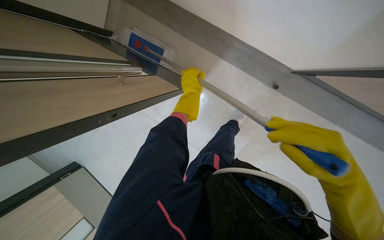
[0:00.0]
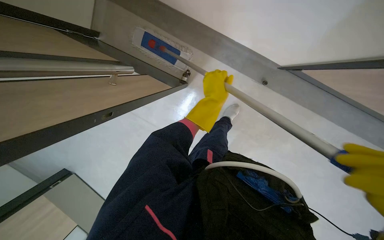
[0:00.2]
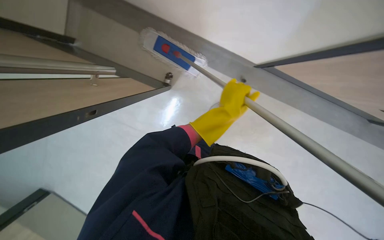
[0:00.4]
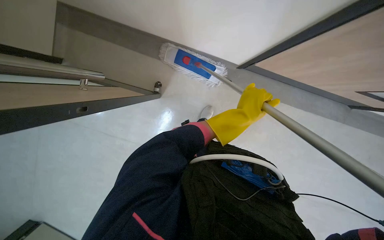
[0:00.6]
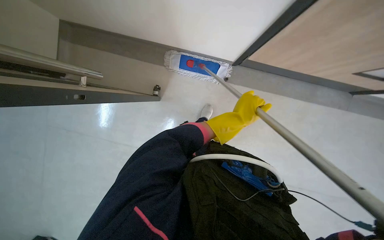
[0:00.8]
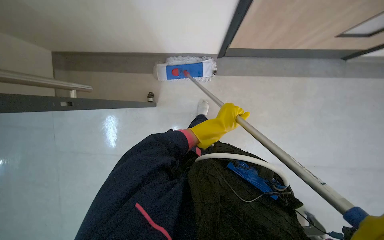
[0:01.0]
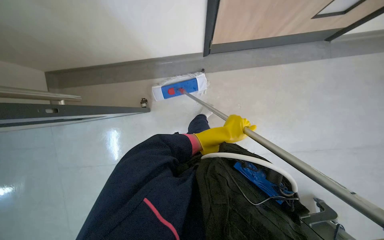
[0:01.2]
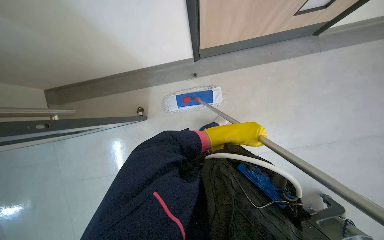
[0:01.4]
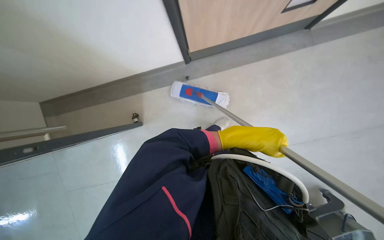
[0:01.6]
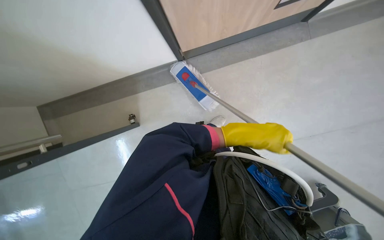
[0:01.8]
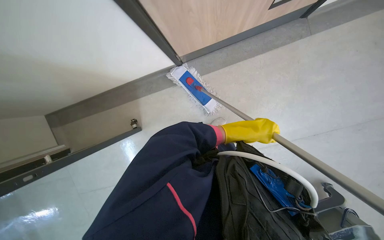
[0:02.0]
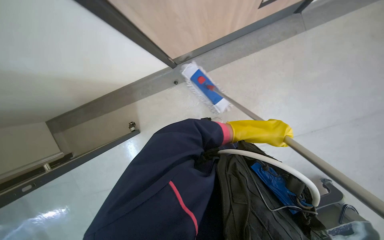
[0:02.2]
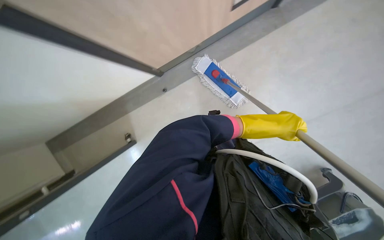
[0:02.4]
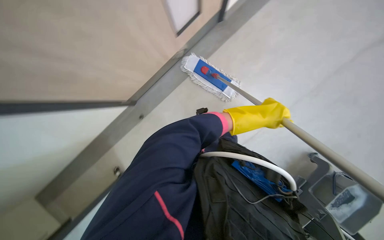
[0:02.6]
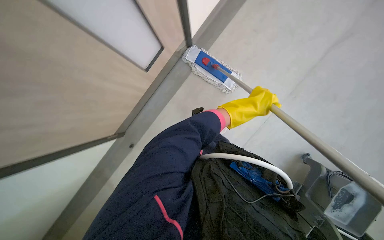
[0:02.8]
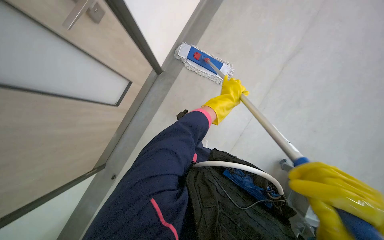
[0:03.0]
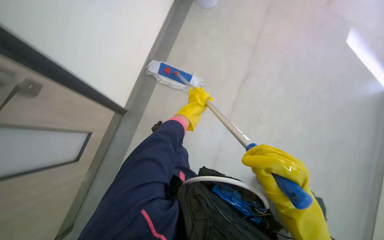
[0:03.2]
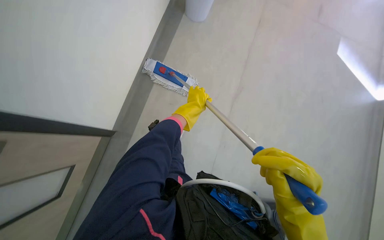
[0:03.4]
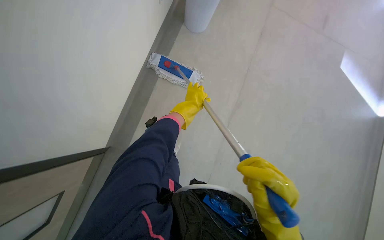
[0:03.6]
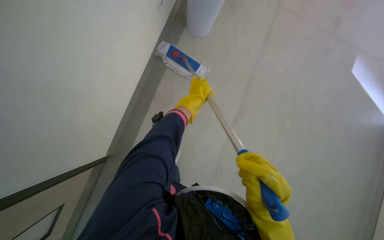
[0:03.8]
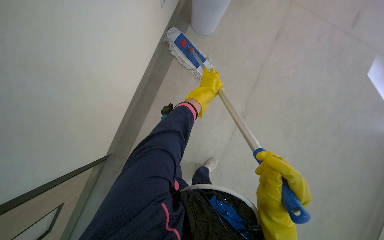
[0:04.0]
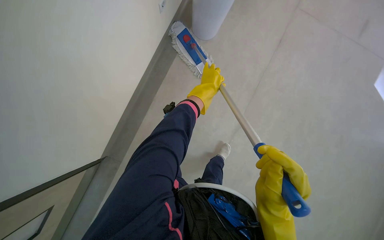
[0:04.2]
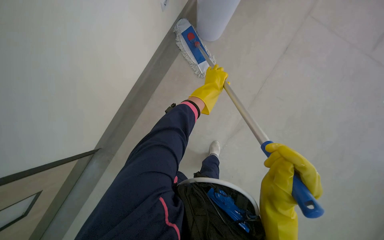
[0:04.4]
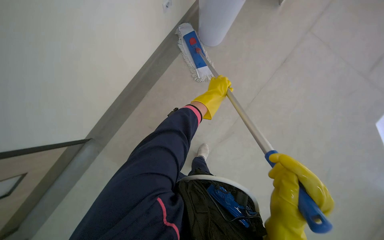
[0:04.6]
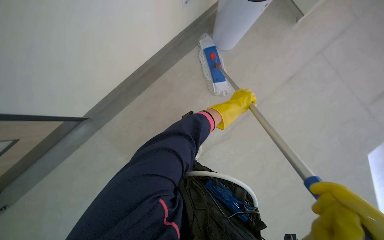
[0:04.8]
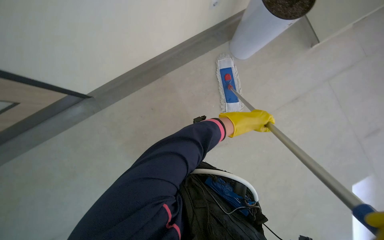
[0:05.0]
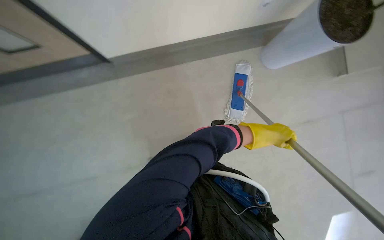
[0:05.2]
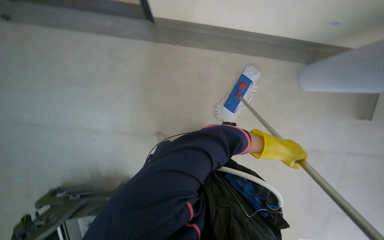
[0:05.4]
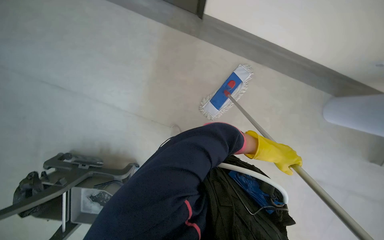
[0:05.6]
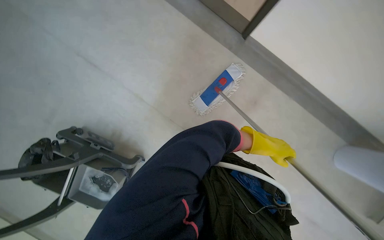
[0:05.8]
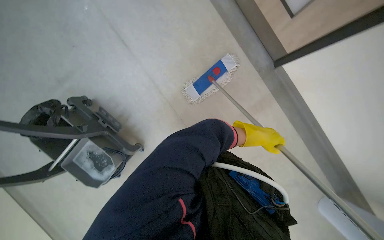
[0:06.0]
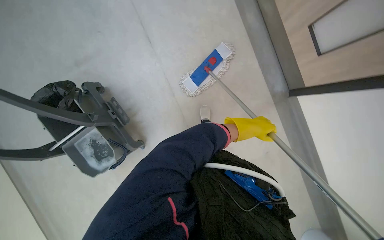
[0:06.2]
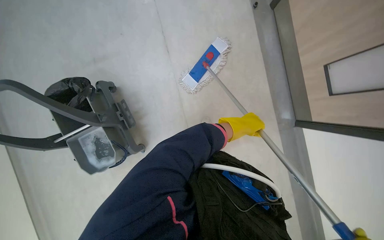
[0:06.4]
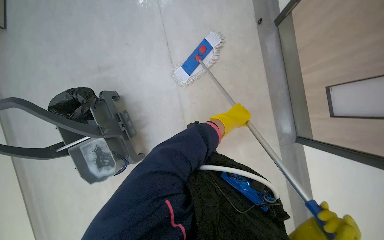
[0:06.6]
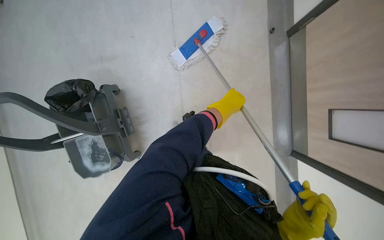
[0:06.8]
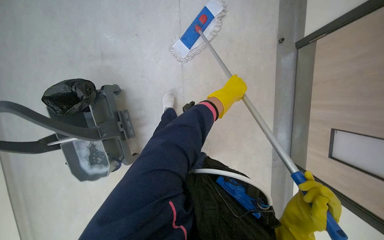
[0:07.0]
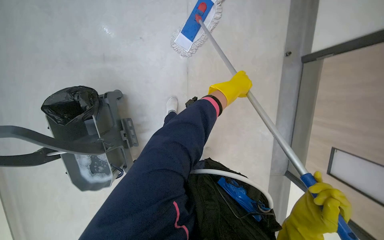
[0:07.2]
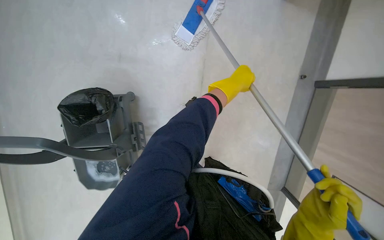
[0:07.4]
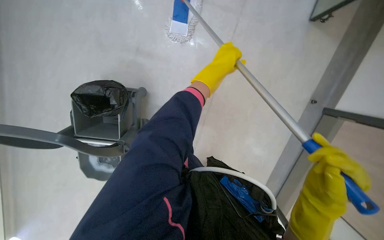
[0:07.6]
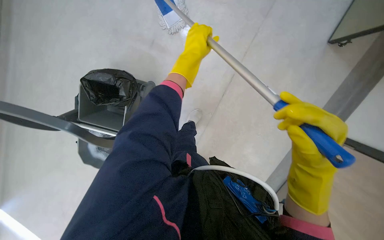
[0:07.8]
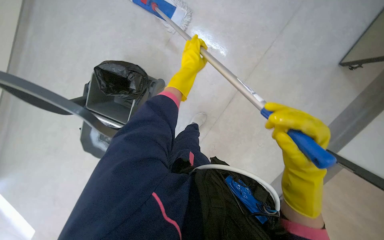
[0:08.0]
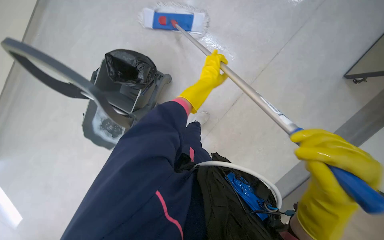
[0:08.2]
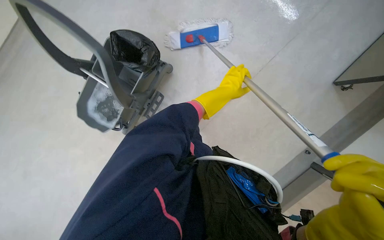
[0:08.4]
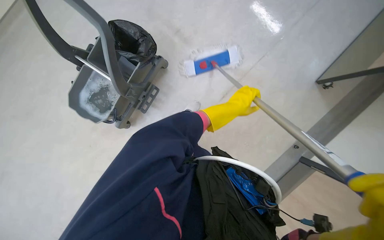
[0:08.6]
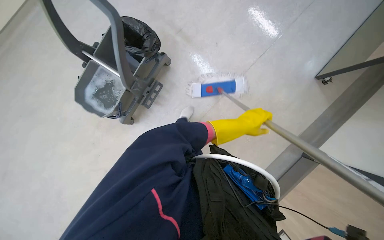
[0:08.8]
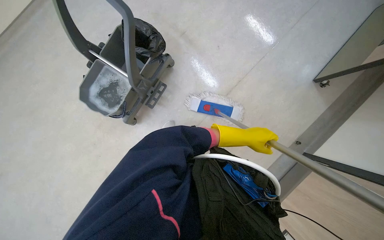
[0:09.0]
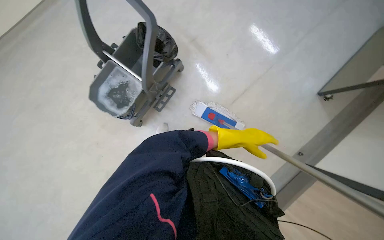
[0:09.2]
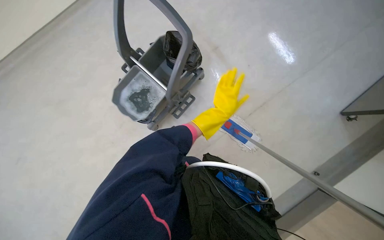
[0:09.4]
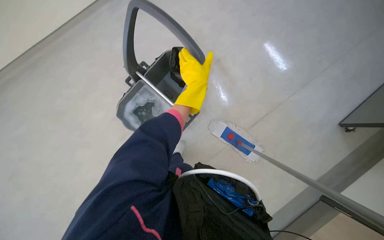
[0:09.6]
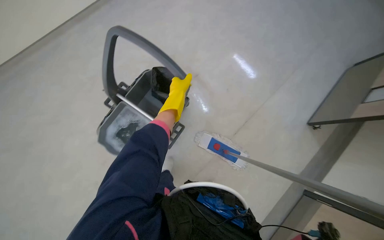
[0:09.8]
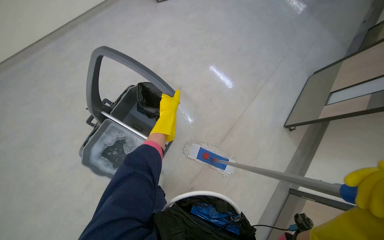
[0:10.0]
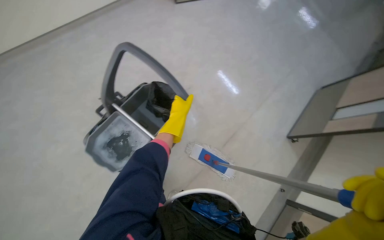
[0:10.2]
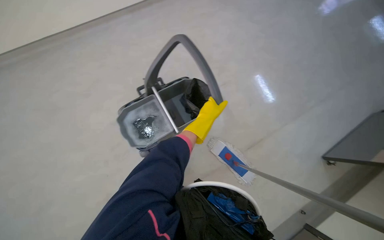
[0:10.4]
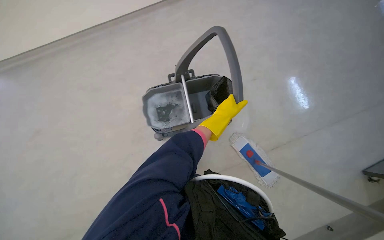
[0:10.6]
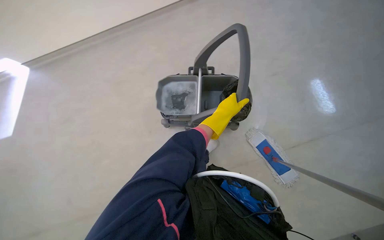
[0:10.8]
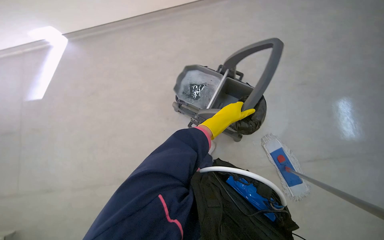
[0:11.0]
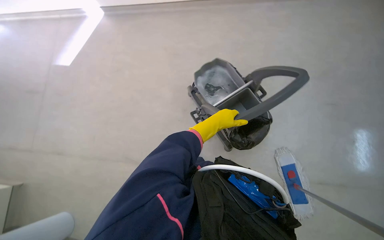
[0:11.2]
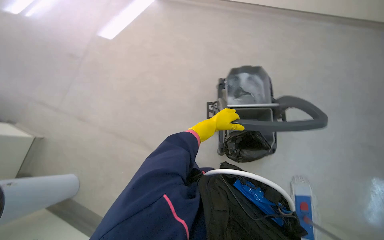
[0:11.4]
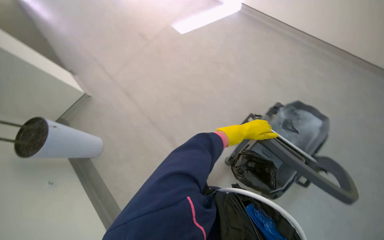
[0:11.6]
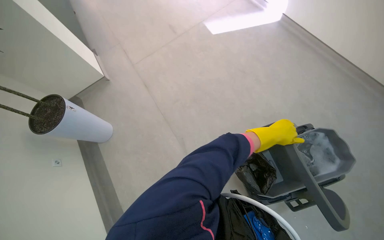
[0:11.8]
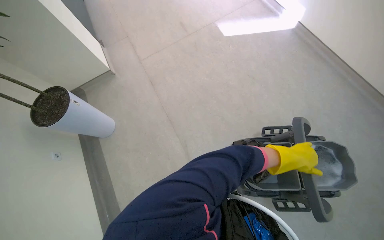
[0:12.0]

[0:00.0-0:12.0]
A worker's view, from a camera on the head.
Job: mopping floor.
The whole recording: Mopping floor with flat mop. The worker mops the floor using a flat mop and a cleaning cart.
0:01.6 to 0:03.0: The left hand is displaced up the picture by about 25 cm.
0:04.4 to 0:06.0: The wearer looks roughly 15 degrees further downward. Everything in view rotates approximately 55 degrees clockwise.
0:06.0 to 0:07.6: The head travels roughly 1 m. The wearer looks about 10 degrees further downward. Everything in view rotates roughly 50 degrees clockwise.
0:07.6 to 0:09.0: The scene turns approximately 30 degrees clockwise in the picture.
0:09.0 to 0:10.4: The wearer moves roughly 40 cm.
0:10.4 to 0:12.0: The wearer's head swings about 65 degrees to the left. The view tilts about 15 degrees downward.

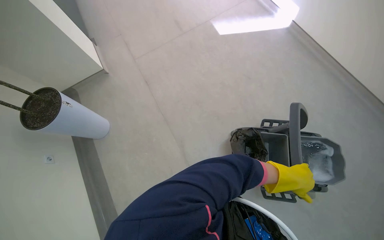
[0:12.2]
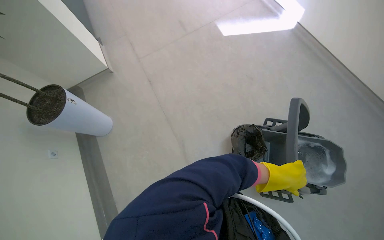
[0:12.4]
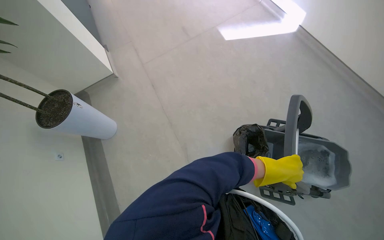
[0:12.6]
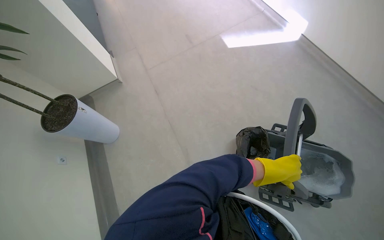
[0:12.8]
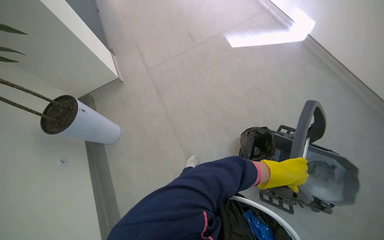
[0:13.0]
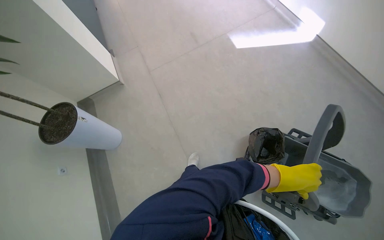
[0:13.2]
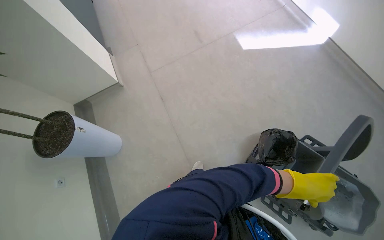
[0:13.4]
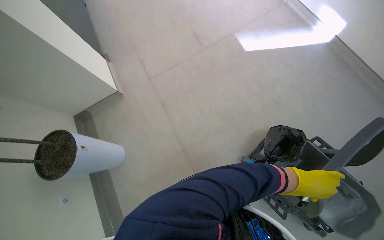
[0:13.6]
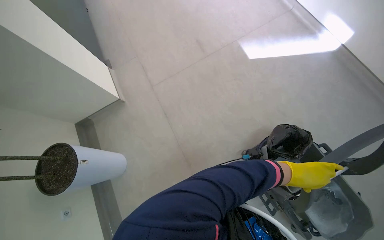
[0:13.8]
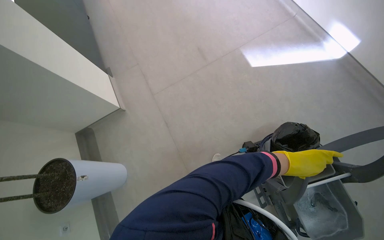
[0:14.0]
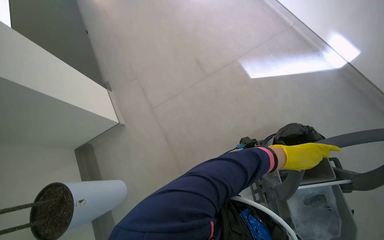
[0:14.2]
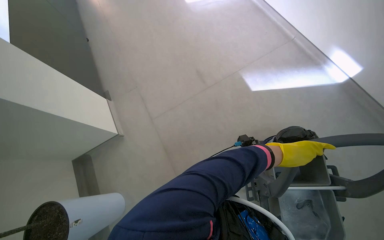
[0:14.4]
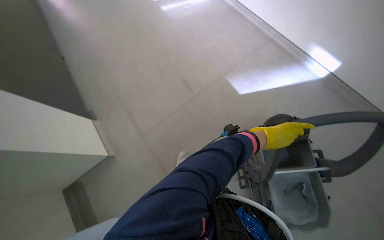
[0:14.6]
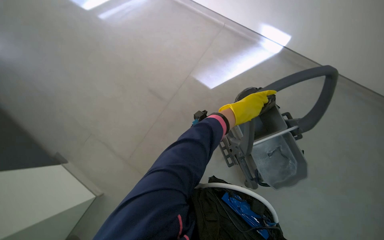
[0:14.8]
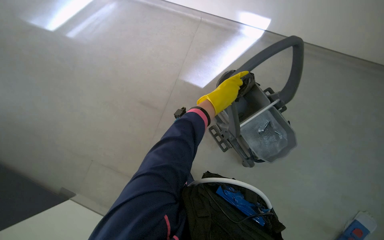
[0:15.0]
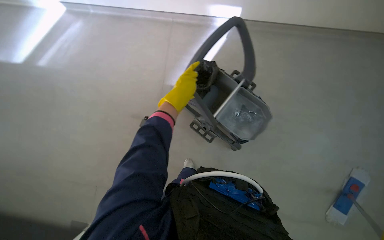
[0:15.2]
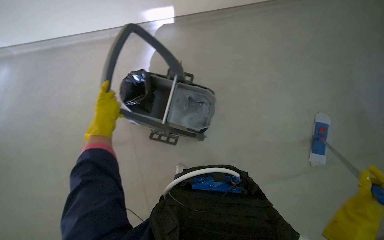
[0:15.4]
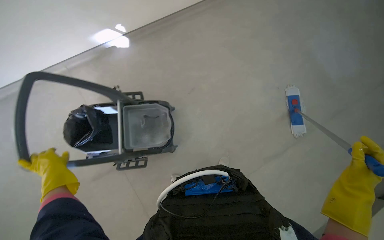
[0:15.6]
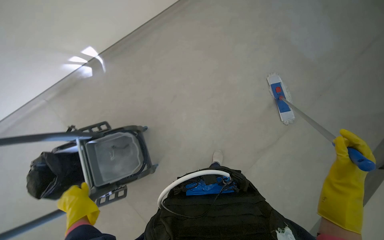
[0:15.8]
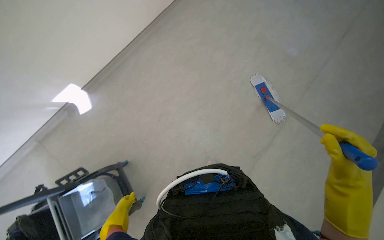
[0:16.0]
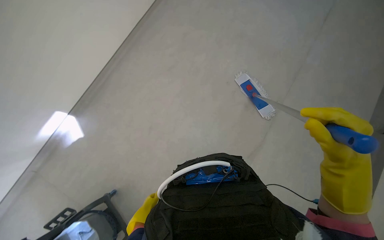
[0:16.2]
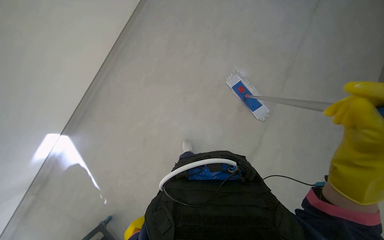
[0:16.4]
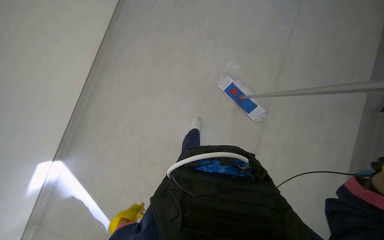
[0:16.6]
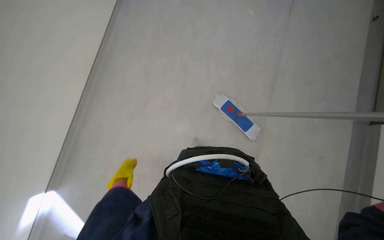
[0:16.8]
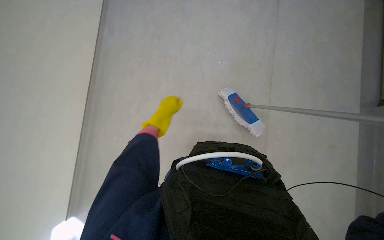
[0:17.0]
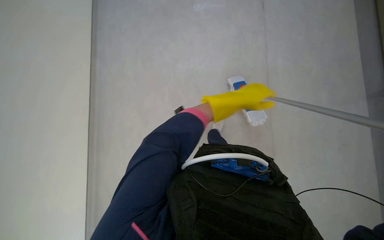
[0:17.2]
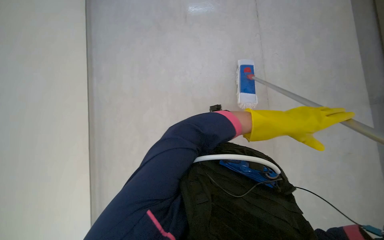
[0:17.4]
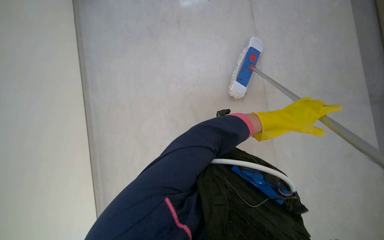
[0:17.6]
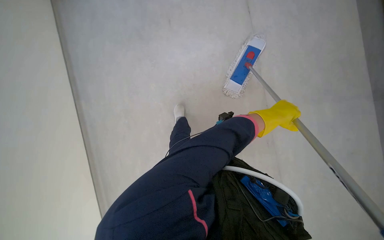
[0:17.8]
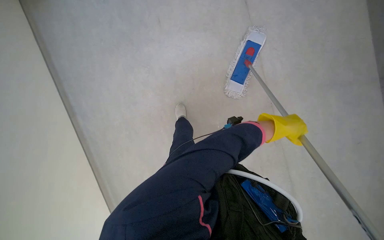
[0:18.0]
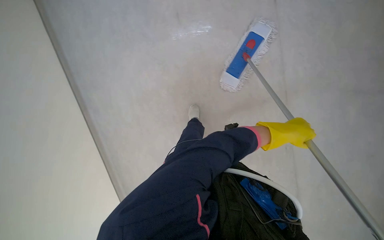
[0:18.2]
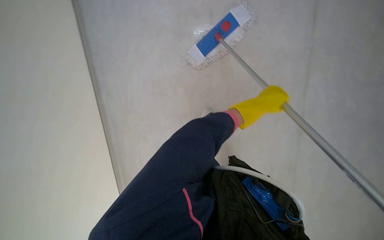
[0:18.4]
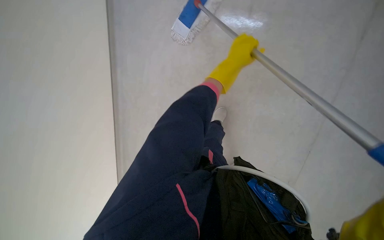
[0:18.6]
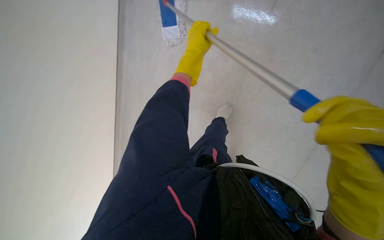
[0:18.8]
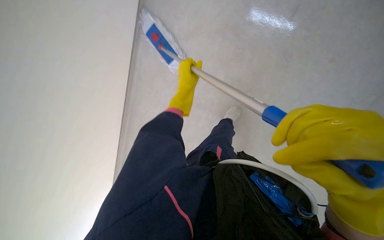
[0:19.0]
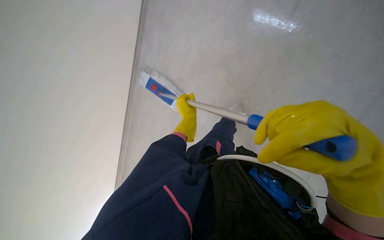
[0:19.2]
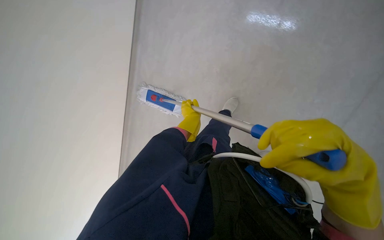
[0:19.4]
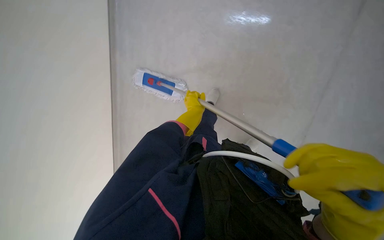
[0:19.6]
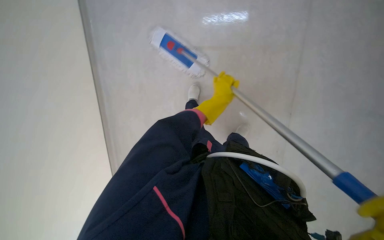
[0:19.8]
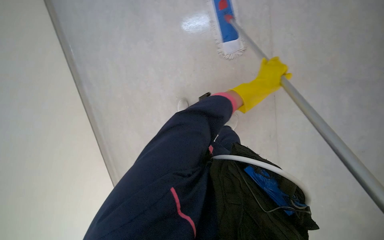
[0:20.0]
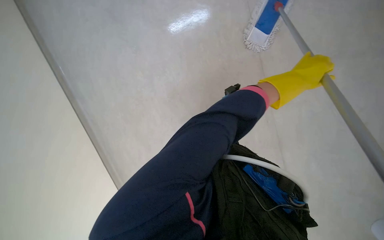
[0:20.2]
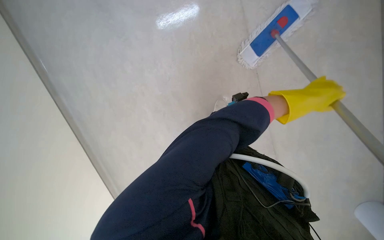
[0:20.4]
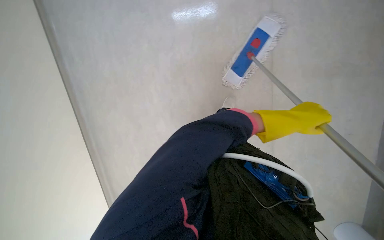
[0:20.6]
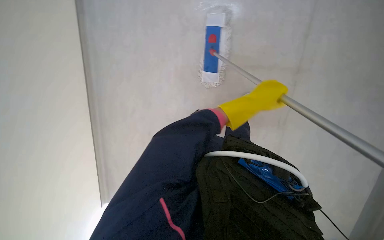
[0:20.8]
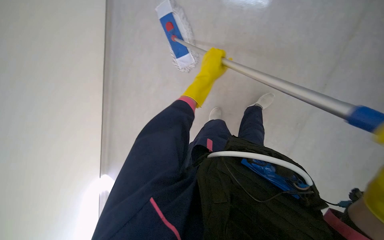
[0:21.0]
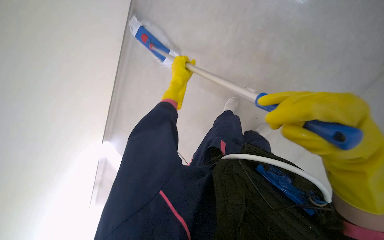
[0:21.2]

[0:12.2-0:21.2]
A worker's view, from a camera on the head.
Job: mopping floor.
The whole recording: Mopping floor with flat mop. The worker mops the floor using a flat mop and a cleaning cart.
0:12.2 to 0:13.8: The left hand is displaced farther from the camera by roughly 35 cm.
0:13.8 to 0:15.2: The wearer's head swings some 45 degrees to the right.
0:15.2 to 0:16.6: The camera is carried approximately 80 cm. Everything in view rotates roughly 50 degrees counterclockwise.
0:16.6 to 0:18.2: The left hand heads to the right and up the picture, covering about 60 cm.
0:18.2 to 0:19.8: The wearer looks roughly 15 degrees further downward. The left hand goes about 20 cm to the left.
0:19.8 to 0:21.2: Everything in view rotates roughly 70 degrees counterclockwise.
